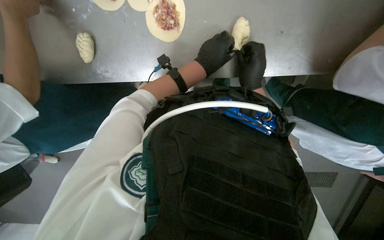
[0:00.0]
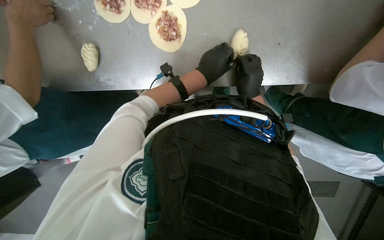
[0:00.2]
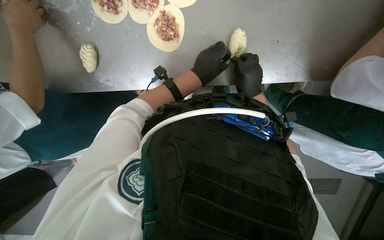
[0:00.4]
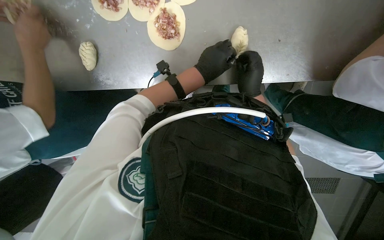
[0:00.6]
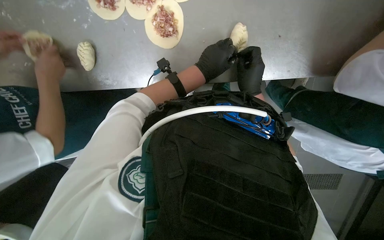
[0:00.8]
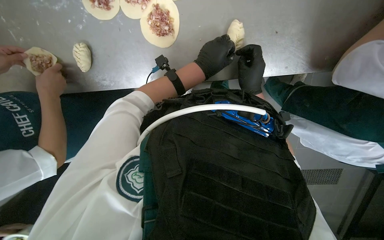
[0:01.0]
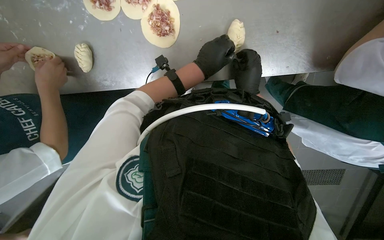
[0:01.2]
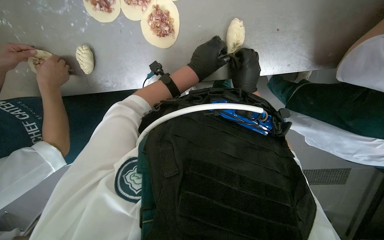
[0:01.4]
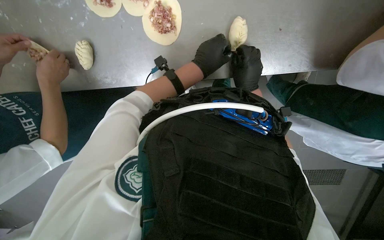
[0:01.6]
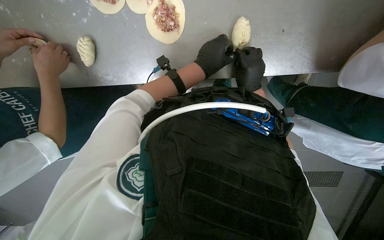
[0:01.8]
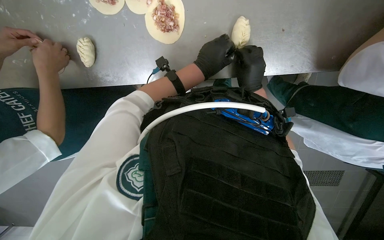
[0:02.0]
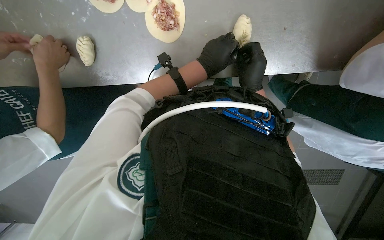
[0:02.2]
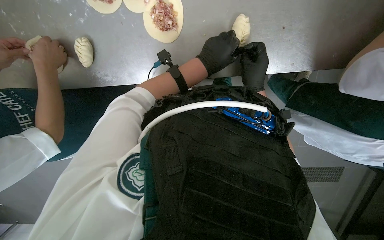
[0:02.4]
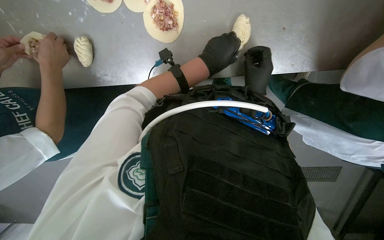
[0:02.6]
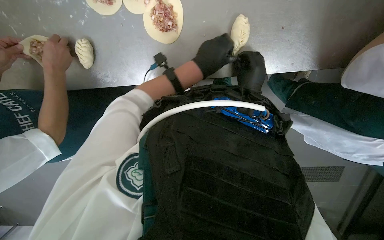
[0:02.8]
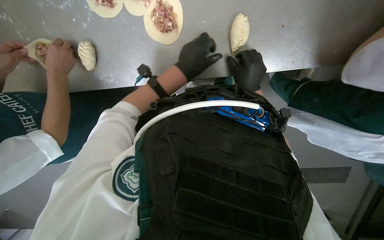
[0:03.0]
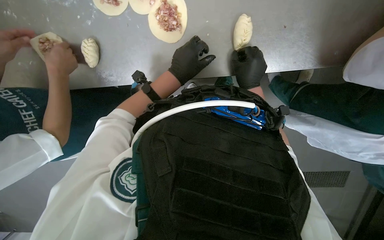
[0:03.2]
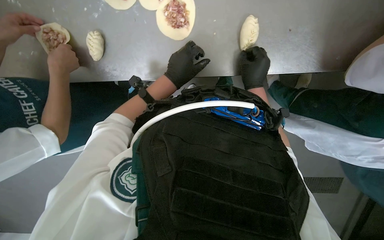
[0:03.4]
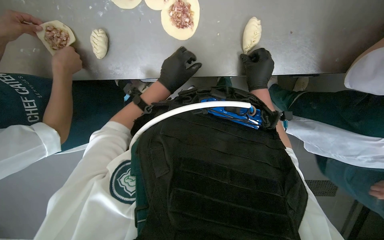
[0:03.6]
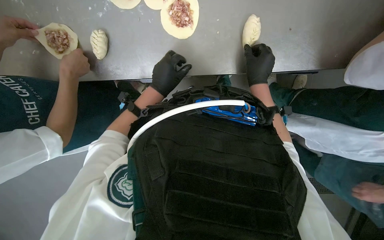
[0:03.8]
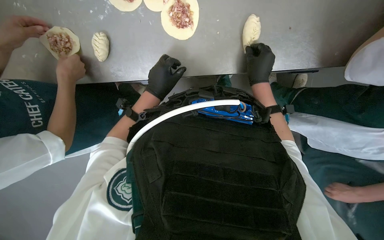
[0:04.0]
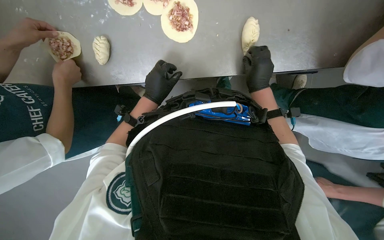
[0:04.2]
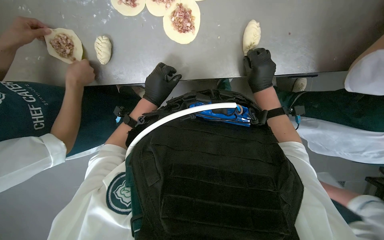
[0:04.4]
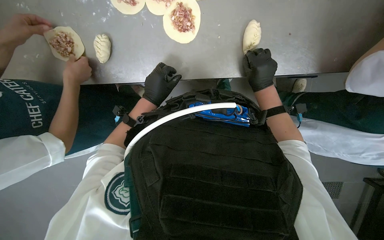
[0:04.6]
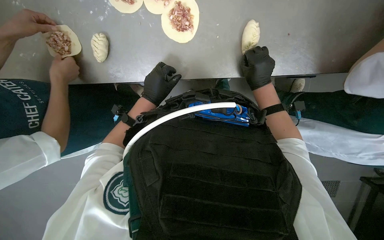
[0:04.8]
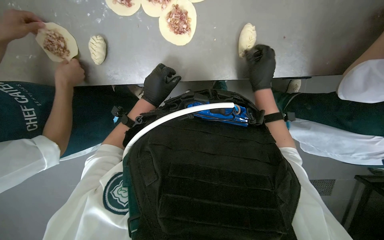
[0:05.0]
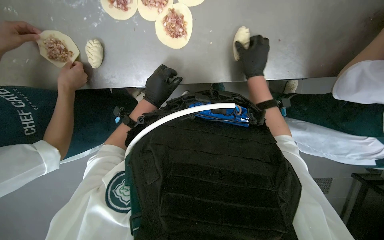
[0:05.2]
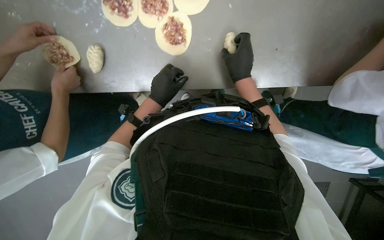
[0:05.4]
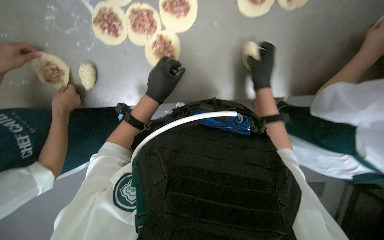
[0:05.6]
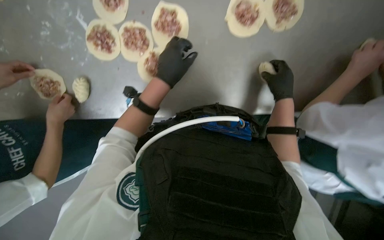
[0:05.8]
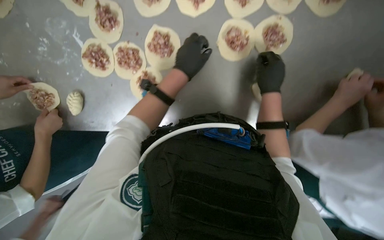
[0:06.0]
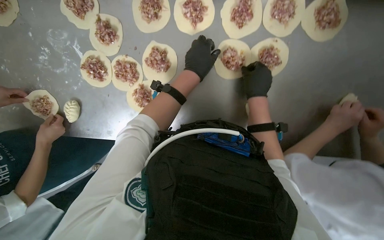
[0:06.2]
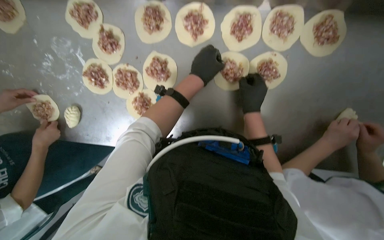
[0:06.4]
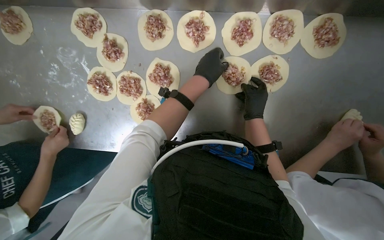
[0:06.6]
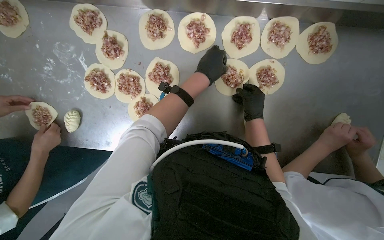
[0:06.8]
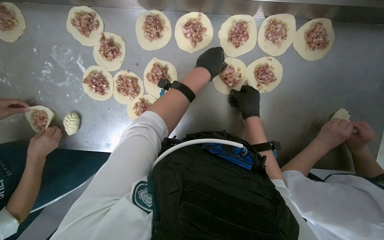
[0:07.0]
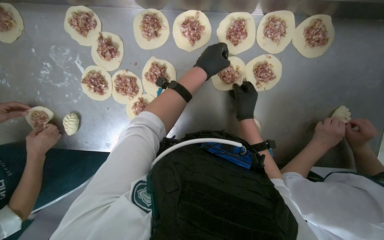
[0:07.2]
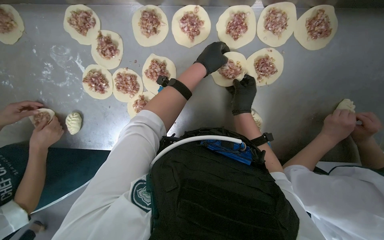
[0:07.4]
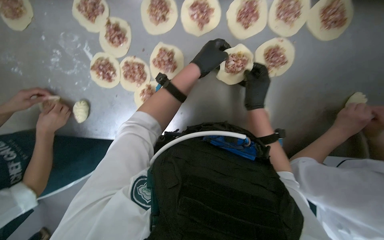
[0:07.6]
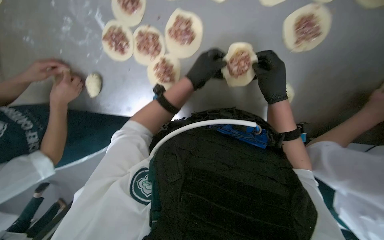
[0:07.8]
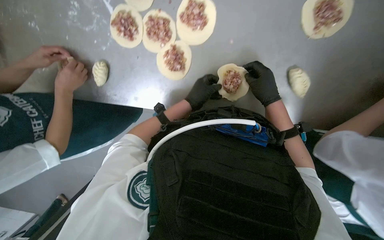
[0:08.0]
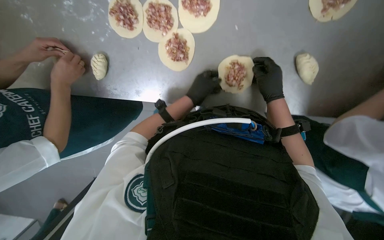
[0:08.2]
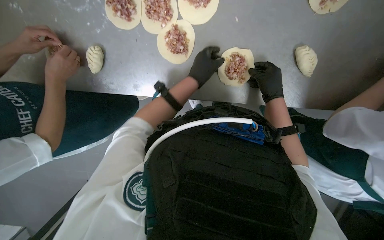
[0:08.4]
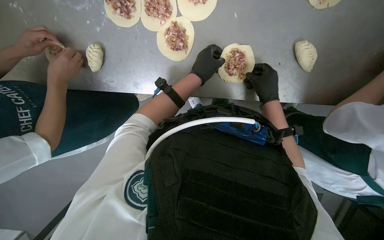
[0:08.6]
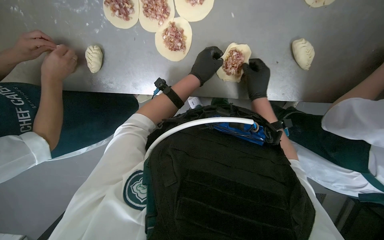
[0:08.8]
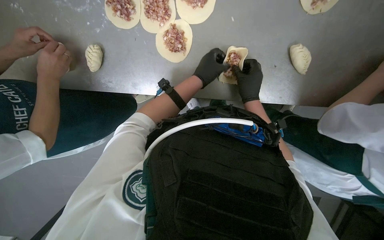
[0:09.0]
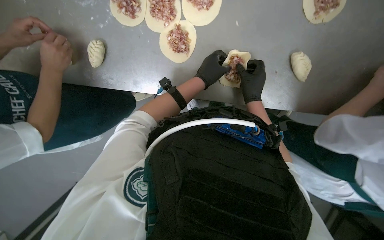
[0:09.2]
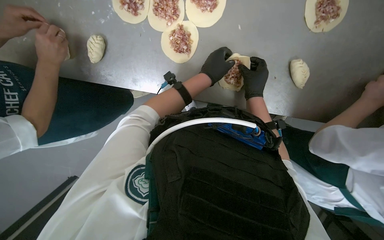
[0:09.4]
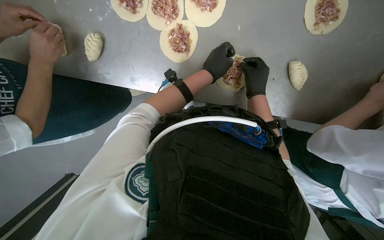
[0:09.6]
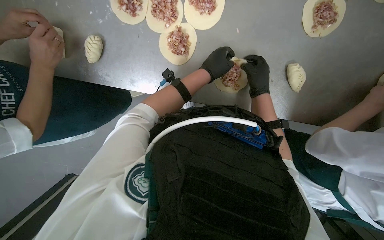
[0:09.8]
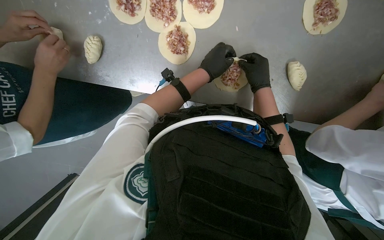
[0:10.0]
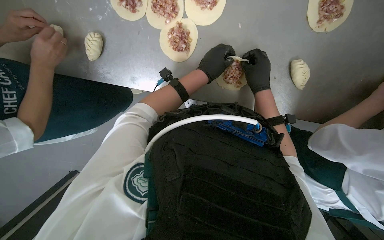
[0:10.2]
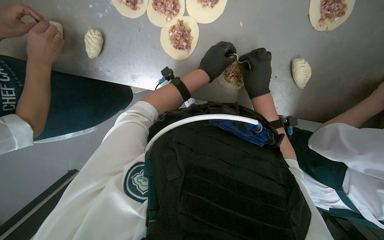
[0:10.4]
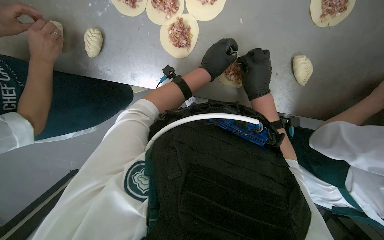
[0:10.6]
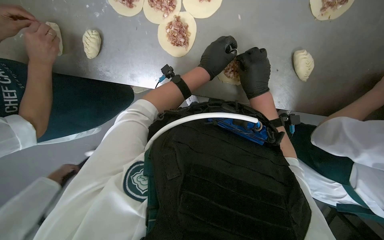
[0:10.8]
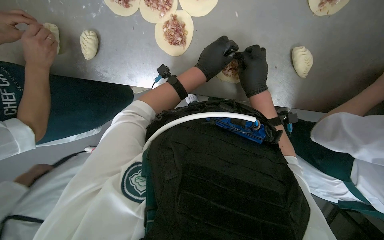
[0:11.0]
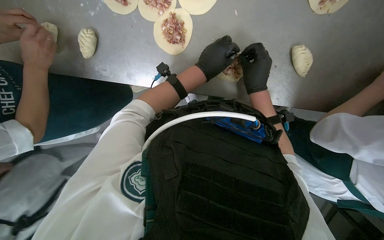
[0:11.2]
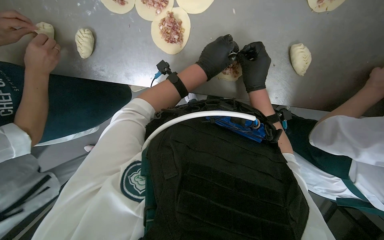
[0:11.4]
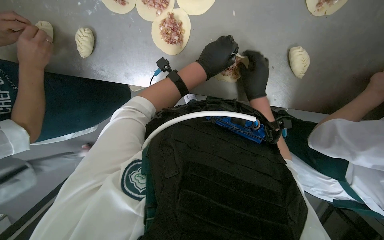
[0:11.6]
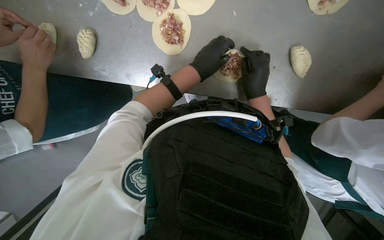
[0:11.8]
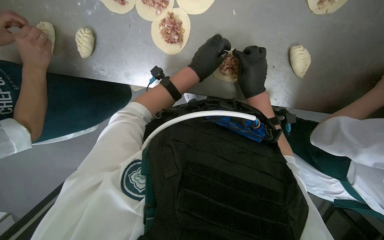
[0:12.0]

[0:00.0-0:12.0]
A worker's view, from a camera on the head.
Job: preparing food.
The whole recording: Folding meat-filled dough into dumplings. The worker folds dough filled with meat into dumplings and places them on a baking sheet.
0:00.0 to 0:03.0: The hands work in one place, with small movements.
0:03.0 to 0:04.4: The left hand goes some 15 cm to the left.
0:04.4 to 0:06.0: The camera pitches upward, by some 15 degrees. The right hand goes to the left and returns, about 5 cm each way, while the left hand shifts some 30 cm nearer to the camera, to the right and up the picture.
0:09.0 to 0:12.0: The hands work in one place, with small movements.

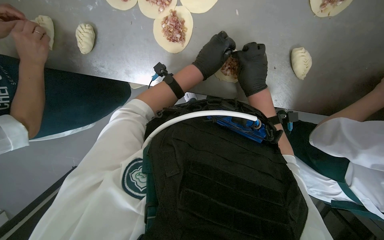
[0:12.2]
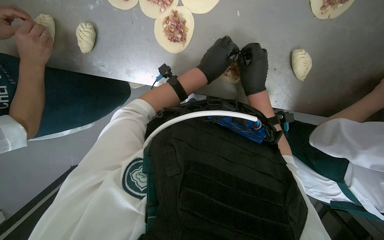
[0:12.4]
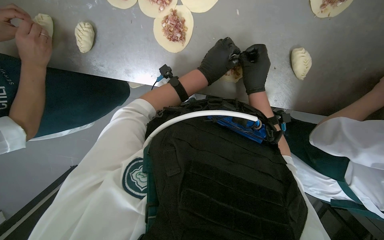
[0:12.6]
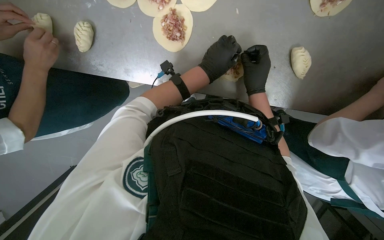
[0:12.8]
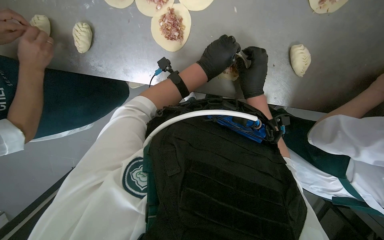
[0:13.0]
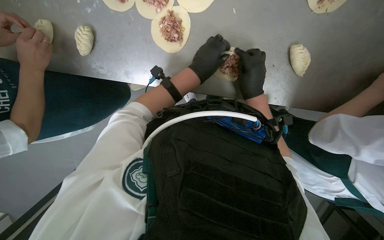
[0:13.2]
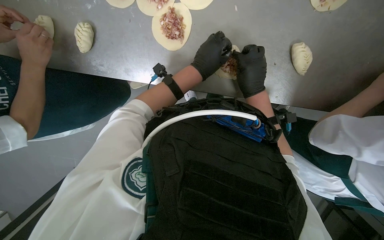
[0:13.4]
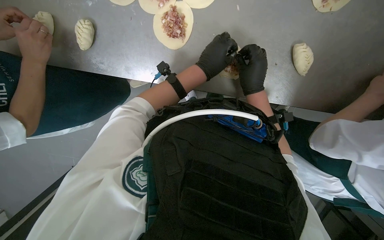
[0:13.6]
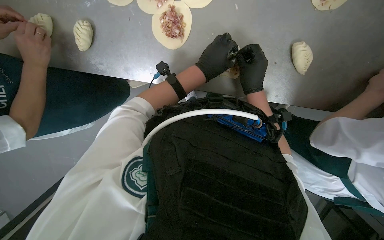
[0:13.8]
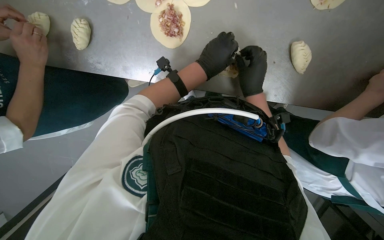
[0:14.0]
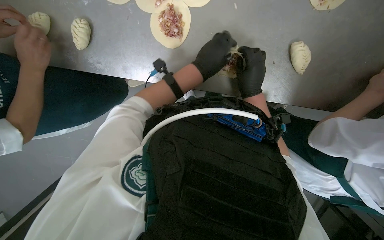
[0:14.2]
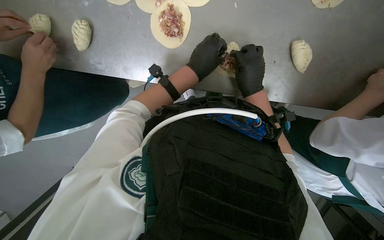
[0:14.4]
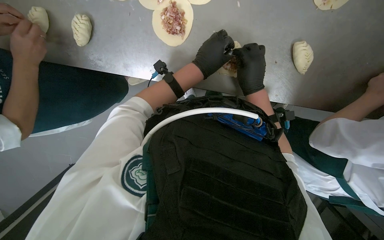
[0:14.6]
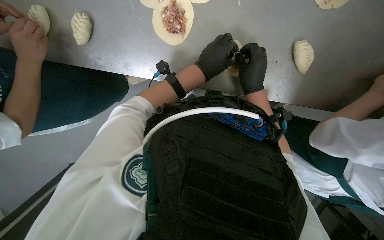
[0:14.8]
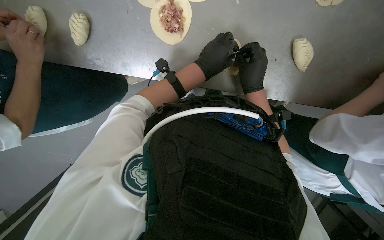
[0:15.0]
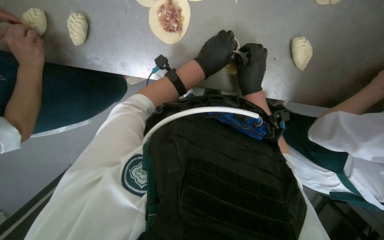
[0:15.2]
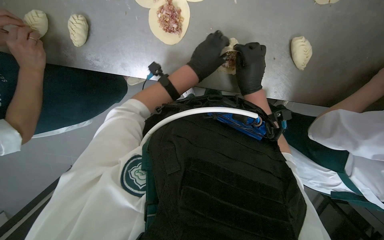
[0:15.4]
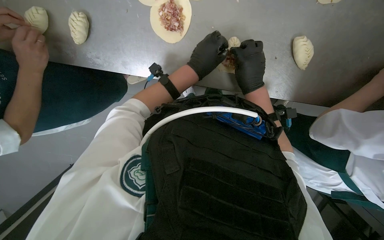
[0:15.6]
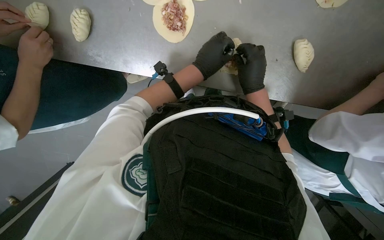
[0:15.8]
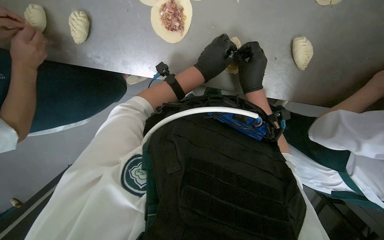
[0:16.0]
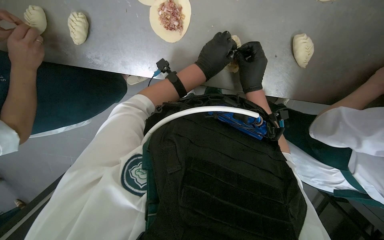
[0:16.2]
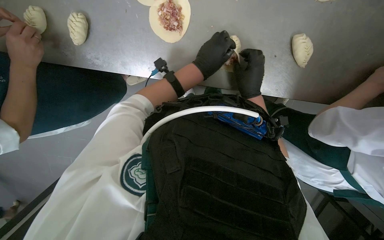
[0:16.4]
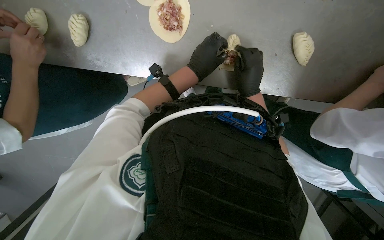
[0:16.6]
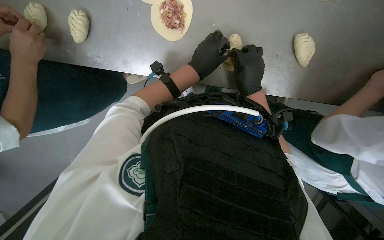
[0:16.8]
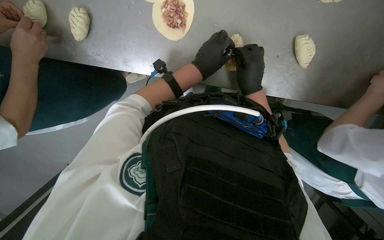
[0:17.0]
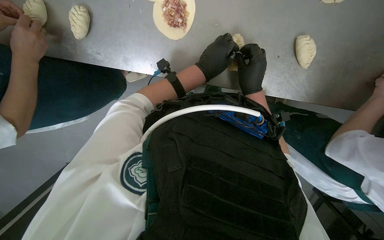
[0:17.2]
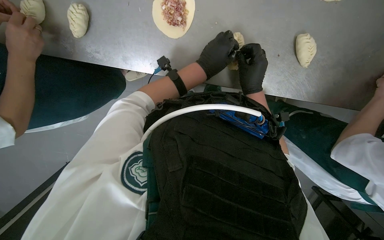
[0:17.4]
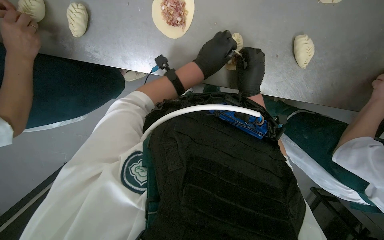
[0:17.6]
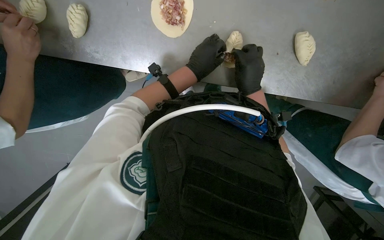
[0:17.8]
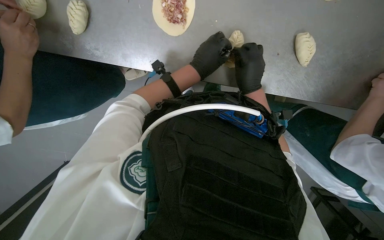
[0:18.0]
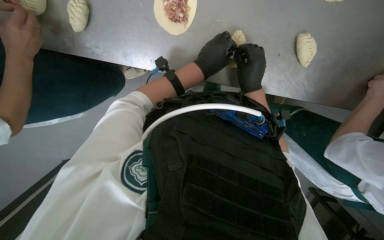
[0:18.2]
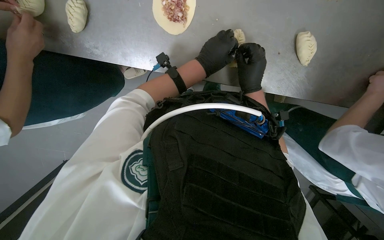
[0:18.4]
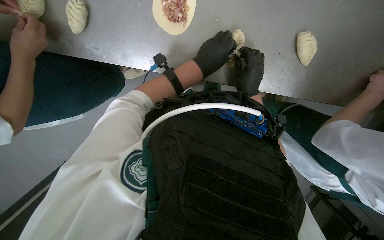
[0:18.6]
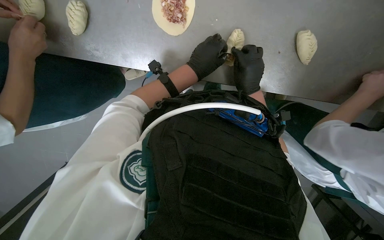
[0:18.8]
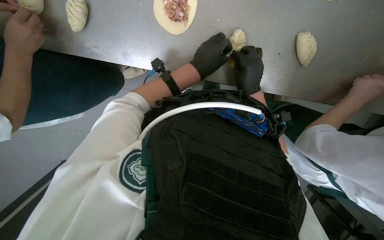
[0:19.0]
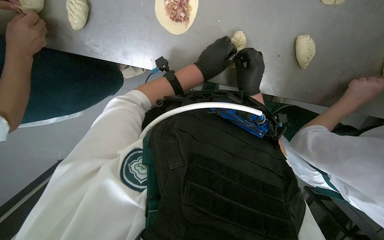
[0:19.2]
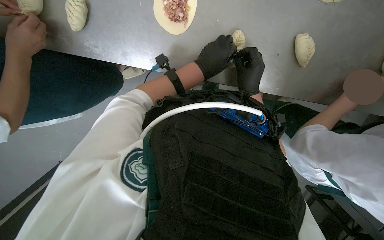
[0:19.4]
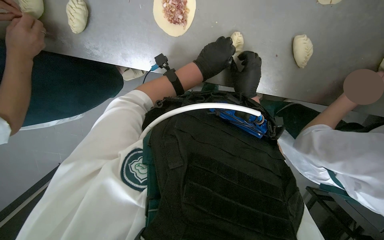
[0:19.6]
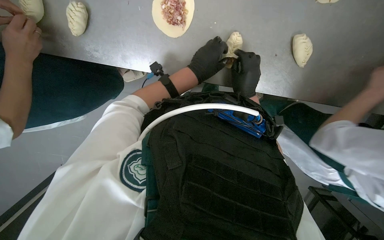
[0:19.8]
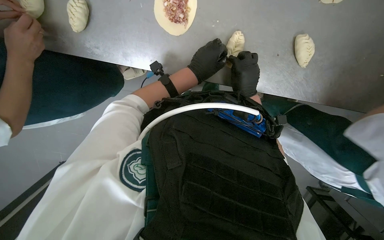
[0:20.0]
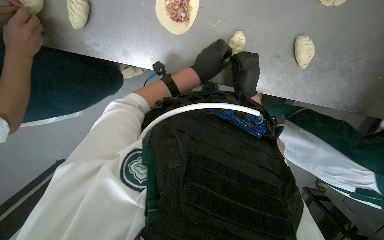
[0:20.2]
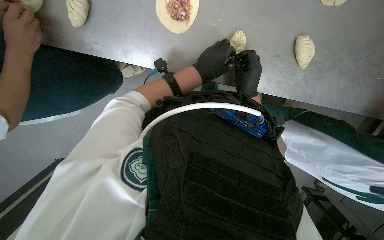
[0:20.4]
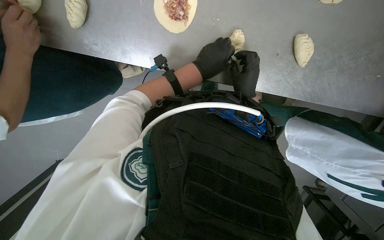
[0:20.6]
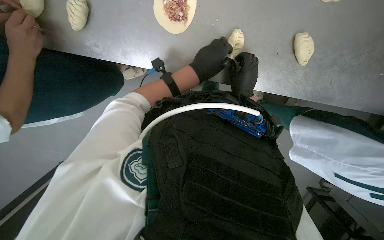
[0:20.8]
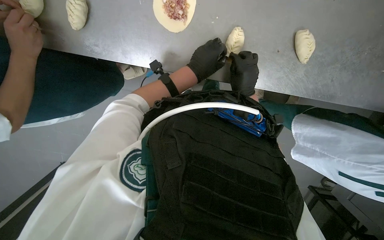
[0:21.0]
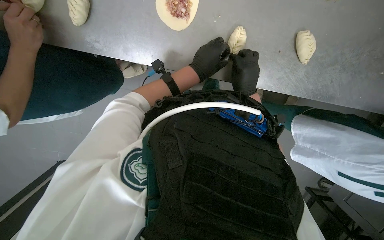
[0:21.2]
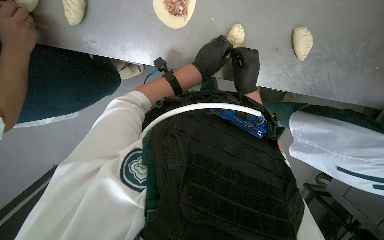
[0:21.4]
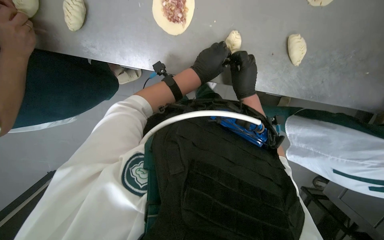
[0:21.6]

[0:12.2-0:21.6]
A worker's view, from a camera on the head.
Job: preparing food.
The whole recording: Folding meat-filled dough into dumplings. The worker folds dough filled with meat into dumplings and places them on a baking sheet.
0:12.2 to 0:21.6: The hands stay close to where they were, moving slightly.
